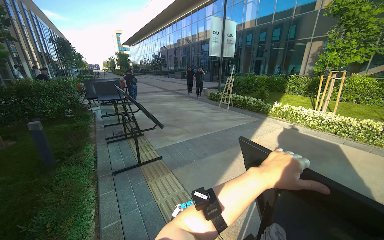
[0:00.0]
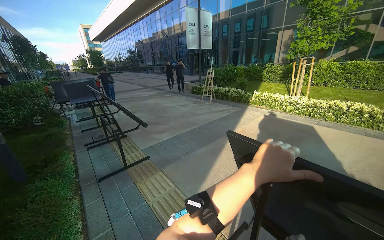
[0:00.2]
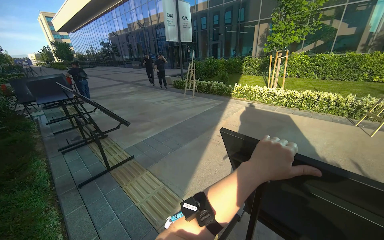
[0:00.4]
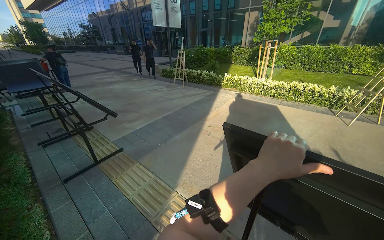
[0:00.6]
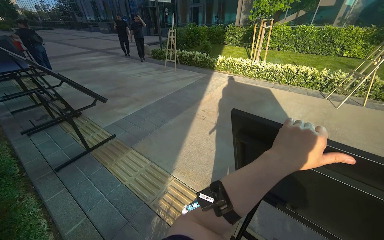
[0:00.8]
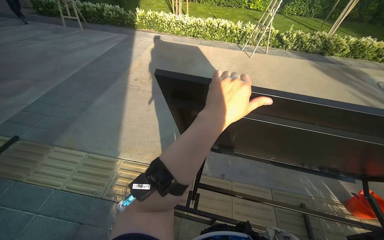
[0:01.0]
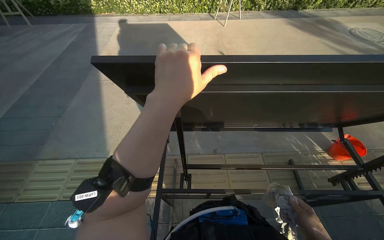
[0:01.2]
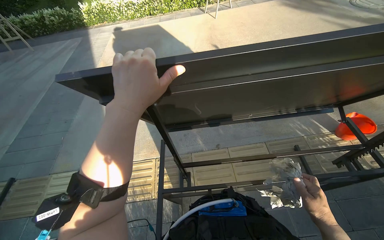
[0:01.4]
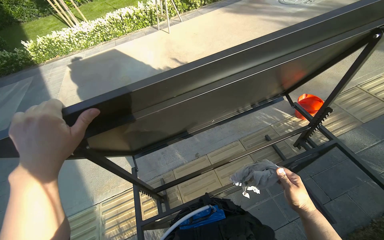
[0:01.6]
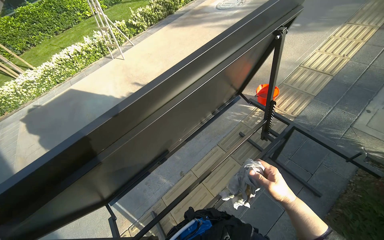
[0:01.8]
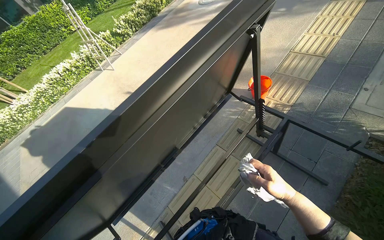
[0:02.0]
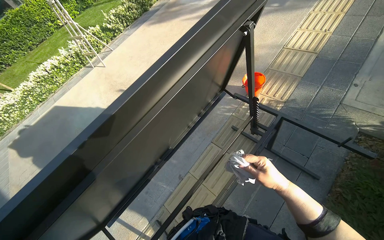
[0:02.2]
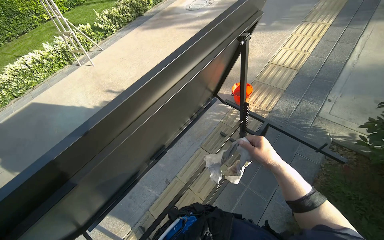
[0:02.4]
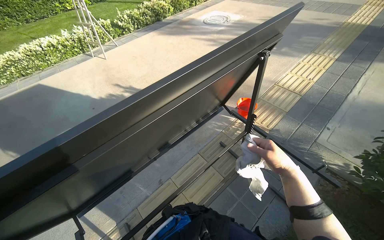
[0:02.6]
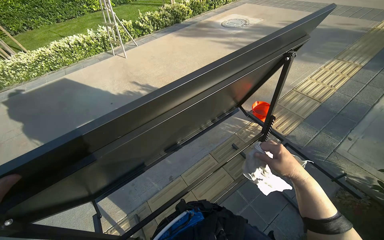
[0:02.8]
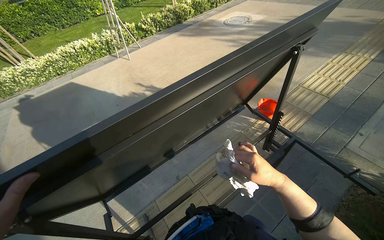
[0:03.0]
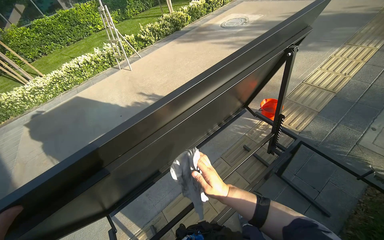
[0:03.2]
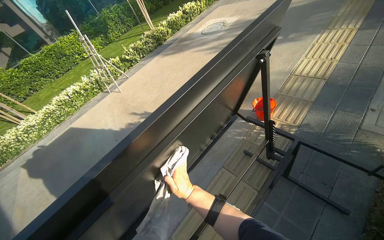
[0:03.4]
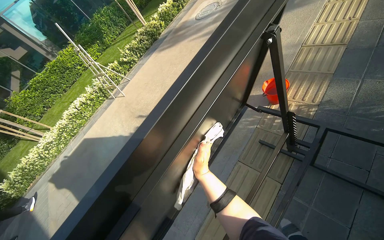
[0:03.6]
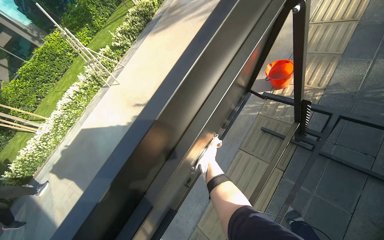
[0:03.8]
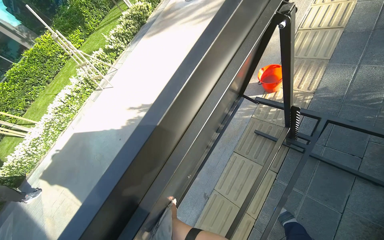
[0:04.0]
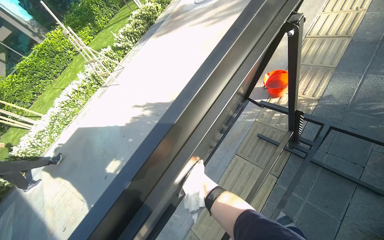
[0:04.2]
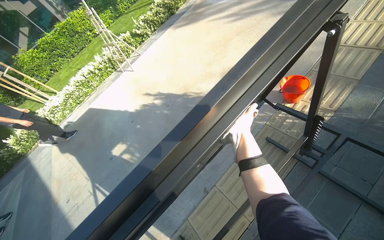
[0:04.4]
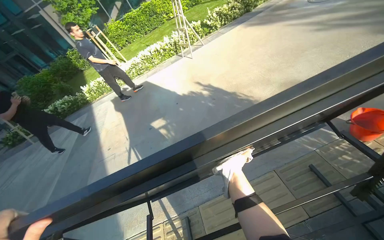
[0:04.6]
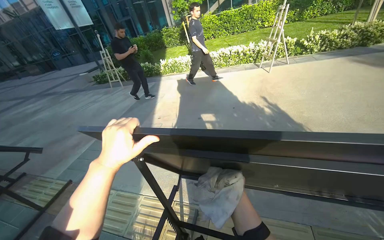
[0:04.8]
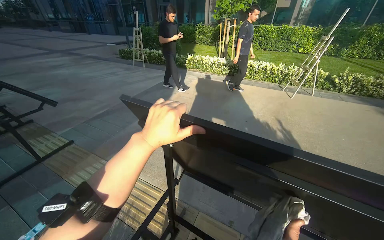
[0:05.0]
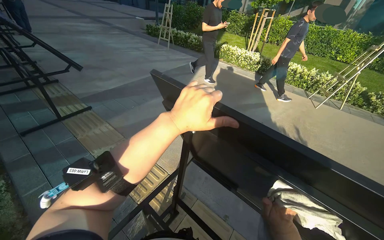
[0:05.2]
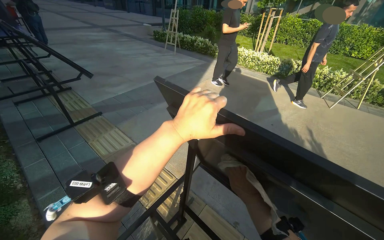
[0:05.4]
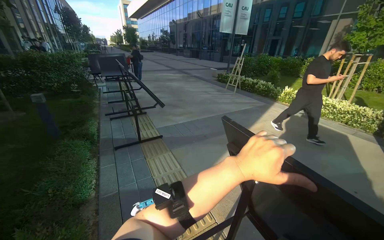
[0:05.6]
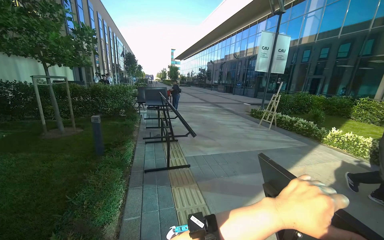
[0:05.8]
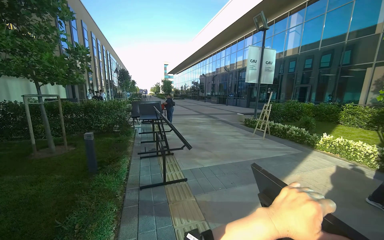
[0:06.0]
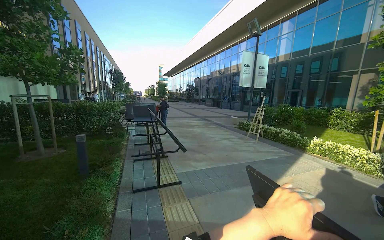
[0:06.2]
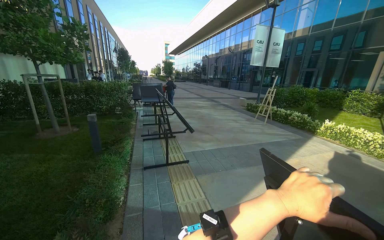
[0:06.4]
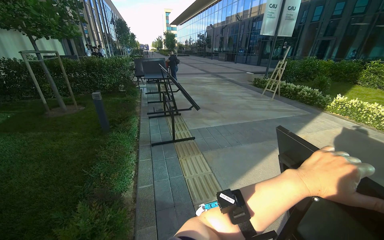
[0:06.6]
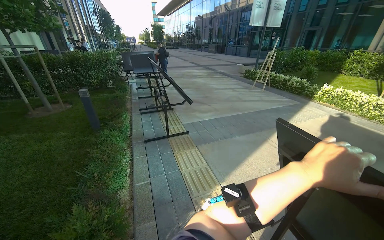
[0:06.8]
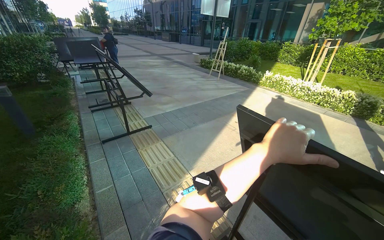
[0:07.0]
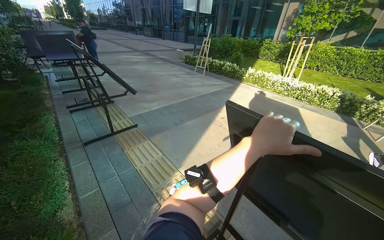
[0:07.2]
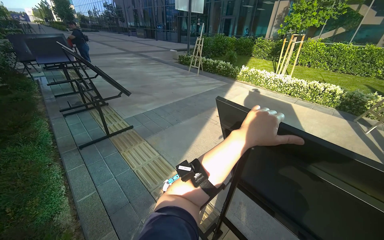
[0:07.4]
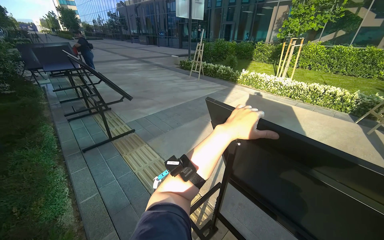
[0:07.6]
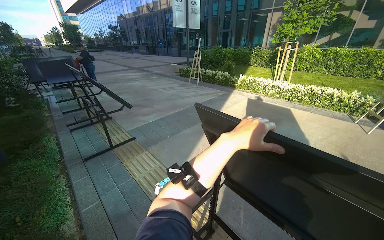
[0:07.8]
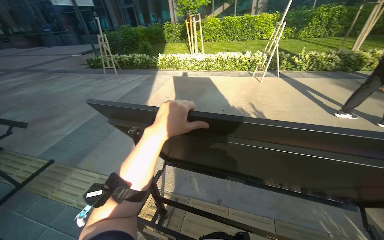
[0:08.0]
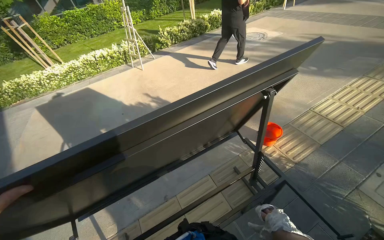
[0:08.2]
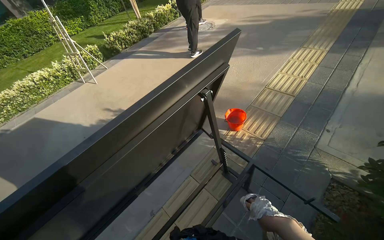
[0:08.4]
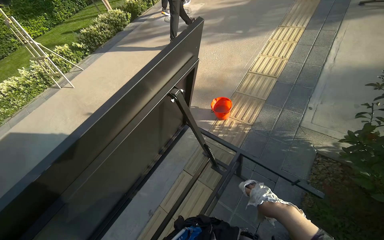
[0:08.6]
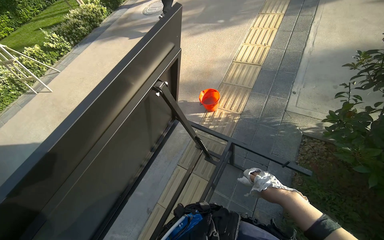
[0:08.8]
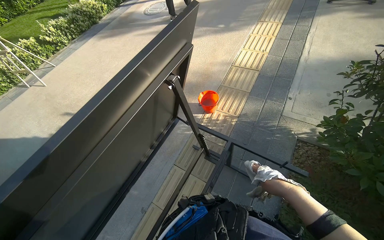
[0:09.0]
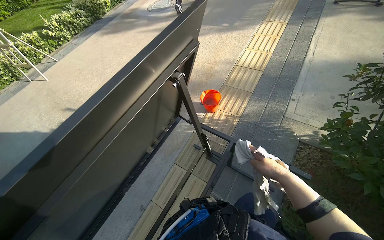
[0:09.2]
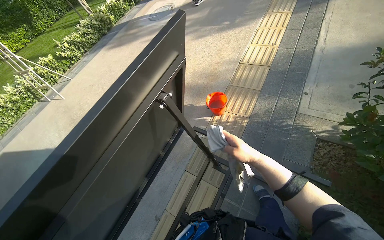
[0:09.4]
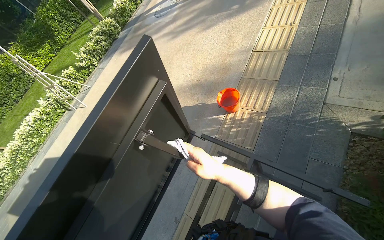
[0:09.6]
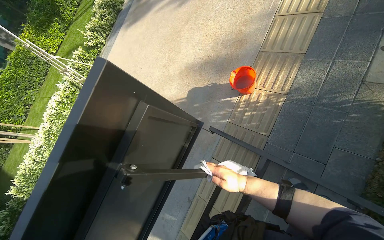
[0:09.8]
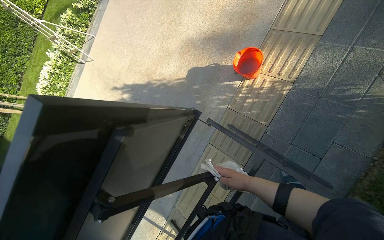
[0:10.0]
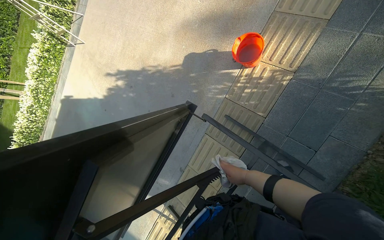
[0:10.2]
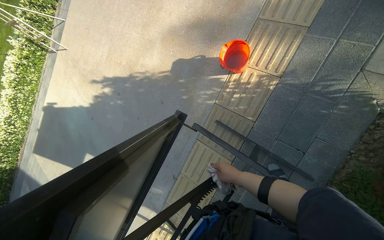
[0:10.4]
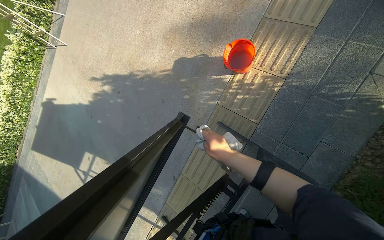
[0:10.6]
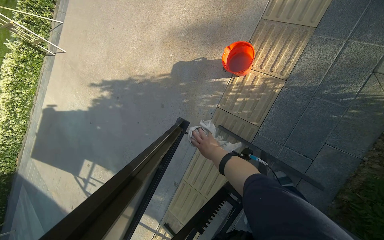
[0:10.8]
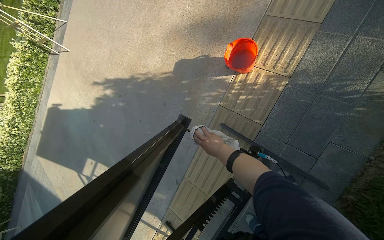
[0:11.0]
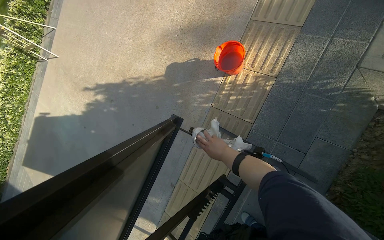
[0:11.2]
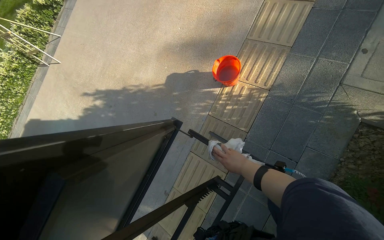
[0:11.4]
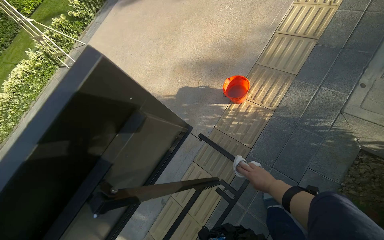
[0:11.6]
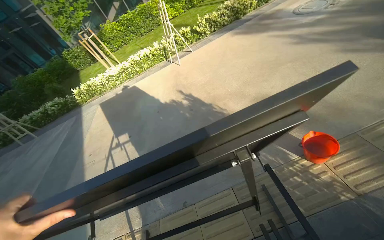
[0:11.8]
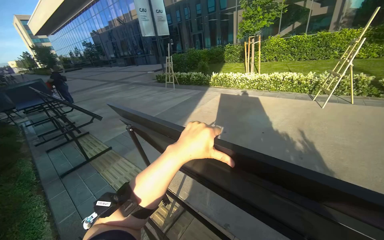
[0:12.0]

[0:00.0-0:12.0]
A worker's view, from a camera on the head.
Job: wiping surfaces.
The whole recording: Cleaning table frame and underside. The worker wipes the frame and underside of the display table with a cloth.
0:00.0 to 0:01.6: The head rotates about 75 degrees to the right. The view tips downward by some 35 degrees.
0:04.4 to 0:06.0: The head travels about 40 cm. The wearer's head swings approximately 110 degrees to the left. The view tilts some 25 degrees upward.
0:06.0 to 0:07.6: The head rotates roughly 25 degrees to the right. The wearer looks approximately 20 degrees further downward.
0:07.6 to 0:09.0: The wearer moves roughly 40 cm. The head turns to the right by about 100 degrees. The view tilts about 15 degrees downward.
0:09.0 to 0:10.4: The camera travels roughly 60 cm. The camera pitches downward, by some 30 degrees.
0:10.4 to 0:12.0: The camera is carried approximately 50 cm. The wearer's head swings roughly 80 degrees to the left. The camera pitches upward, by some 25 degrees.

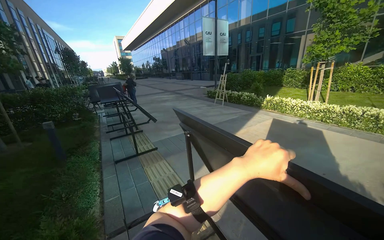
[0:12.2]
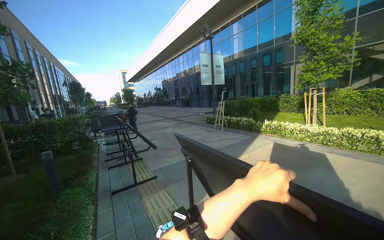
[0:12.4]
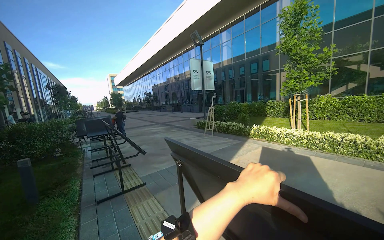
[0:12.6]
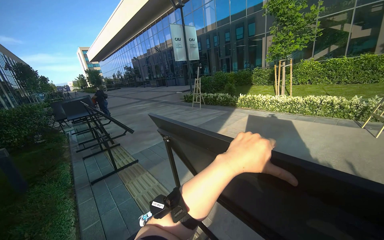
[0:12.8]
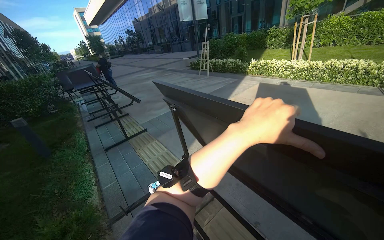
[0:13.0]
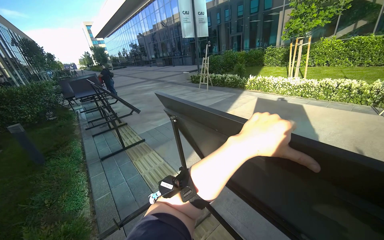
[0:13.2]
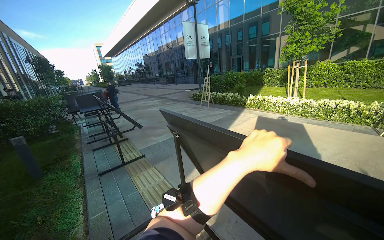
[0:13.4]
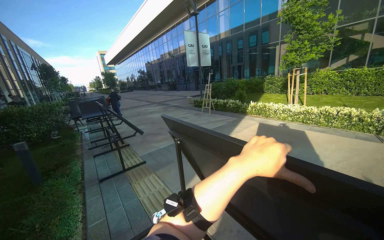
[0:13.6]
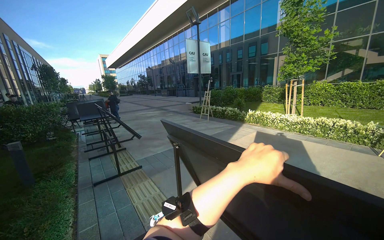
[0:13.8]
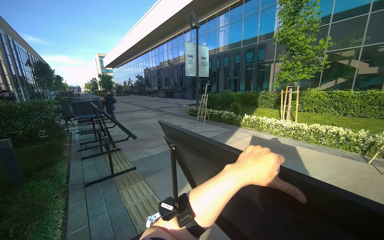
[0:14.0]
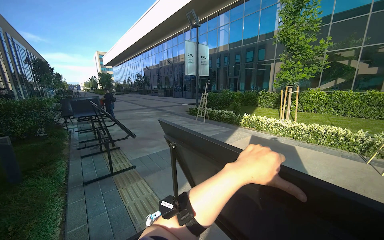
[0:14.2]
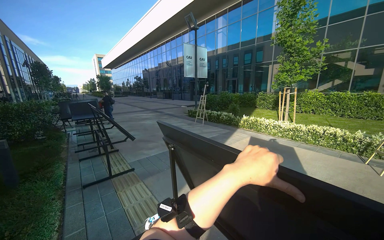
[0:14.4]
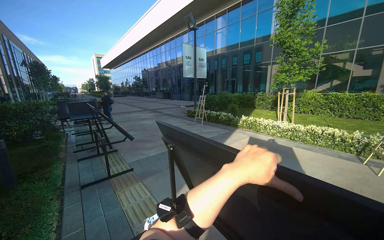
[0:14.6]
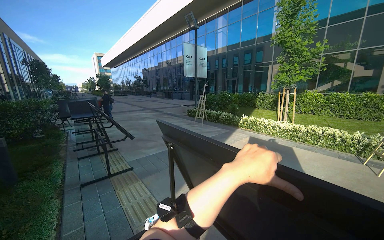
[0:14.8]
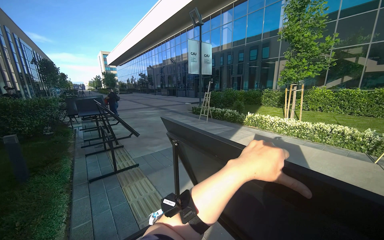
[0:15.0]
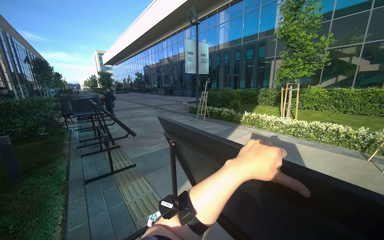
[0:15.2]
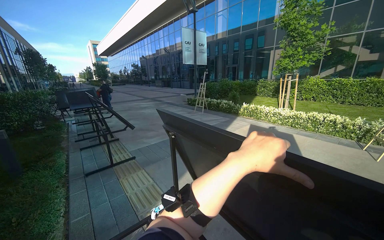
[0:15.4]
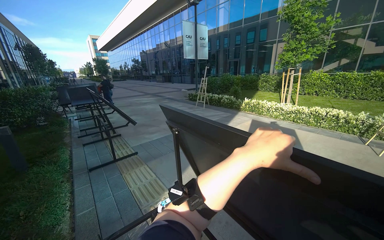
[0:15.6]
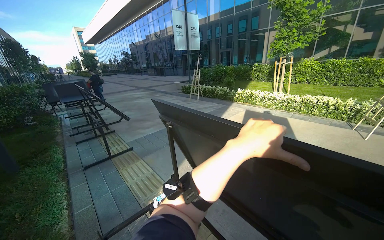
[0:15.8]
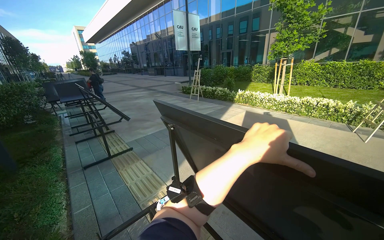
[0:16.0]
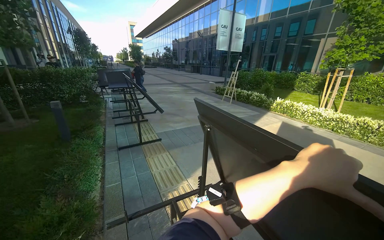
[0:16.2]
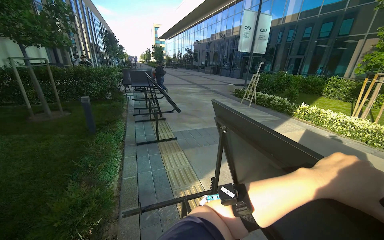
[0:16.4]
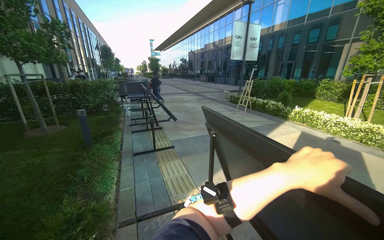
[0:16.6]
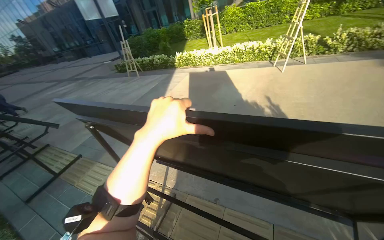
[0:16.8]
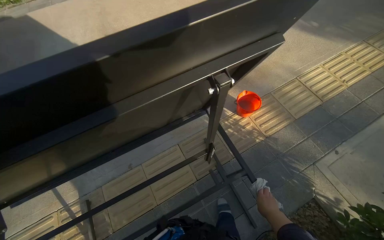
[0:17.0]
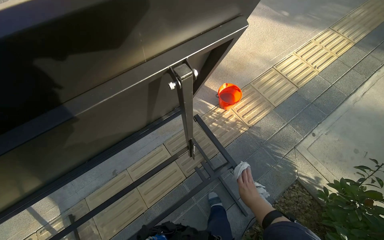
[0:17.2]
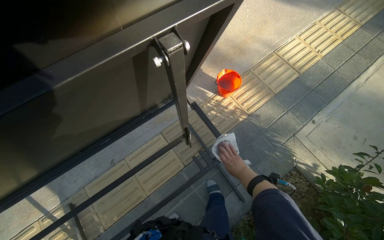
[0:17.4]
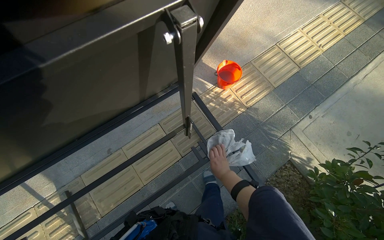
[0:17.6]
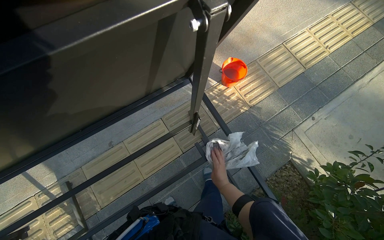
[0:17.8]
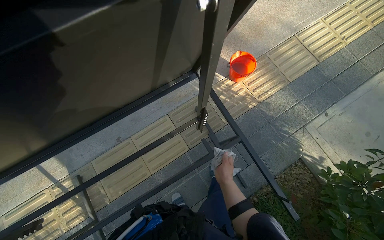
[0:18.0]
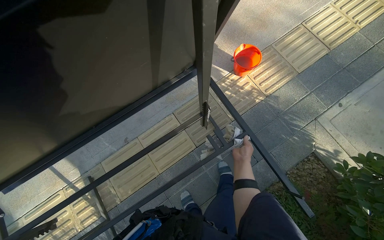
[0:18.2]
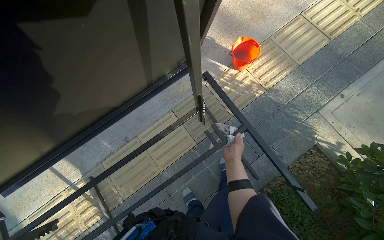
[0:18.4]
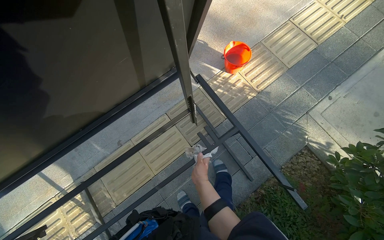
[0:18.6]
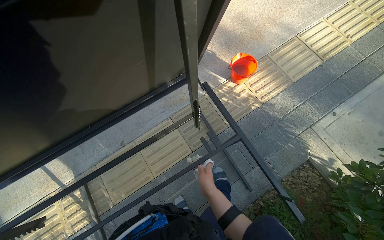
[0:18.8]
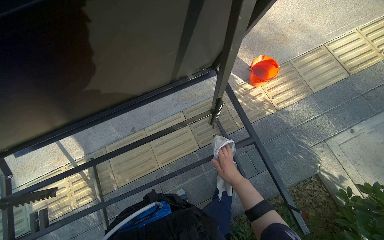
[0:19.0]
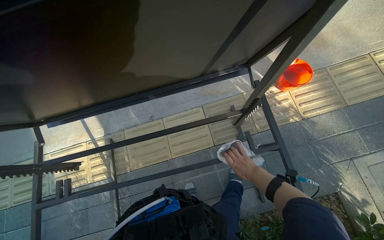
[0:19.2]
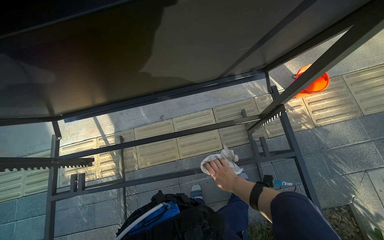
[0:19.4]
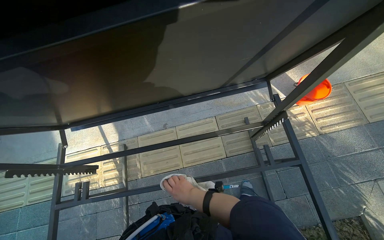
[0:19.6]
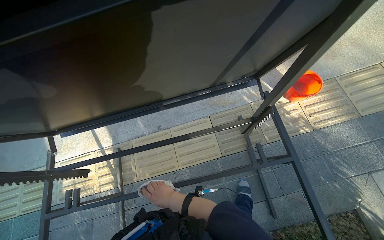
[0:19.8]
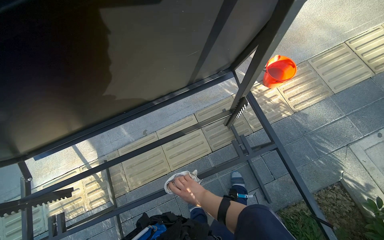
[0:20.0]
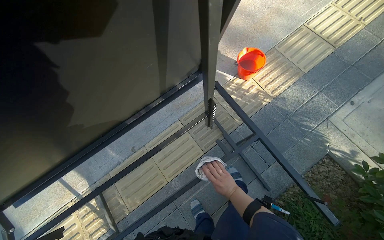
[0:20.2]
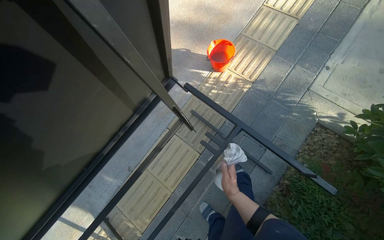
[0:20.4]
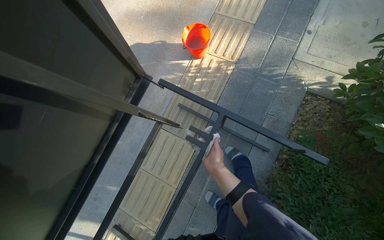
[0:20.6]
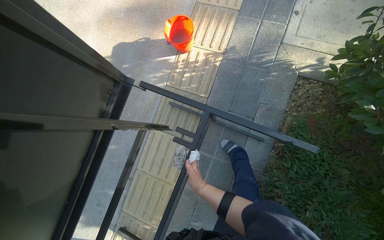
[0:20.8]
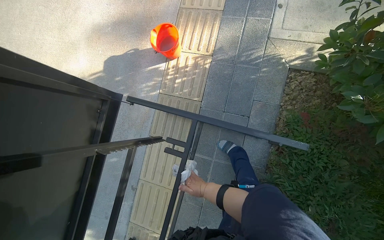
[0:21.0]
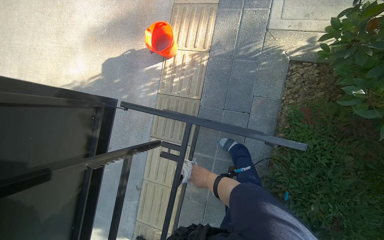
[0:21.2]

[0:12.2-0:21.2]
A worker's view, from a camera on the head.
Job: wiping surfaces.
The whole recording: Cleaning table frame and underside. The worker wipes the frame and underside of the display table with a cloth.
0:16.6 to 0:18.2: The wearer looks roughly 105 degrees further to the right. The wearer looks roughly 45 degrees further downward.
0:18.2 to 0:19.8: The right hand moves left and right over some 30 cm, changing direction 2 times.
0:19.8 to 0:21.2: The camera travels about 40 cm. Everything in view rotates approximately 65 degrees counterclockwise.
